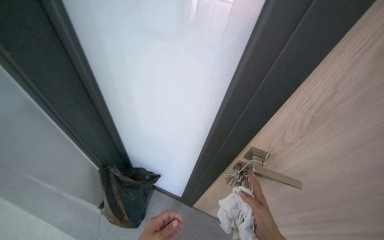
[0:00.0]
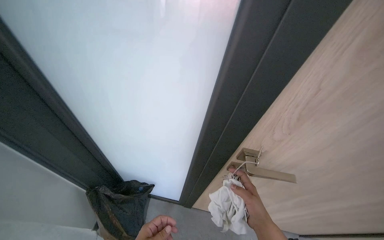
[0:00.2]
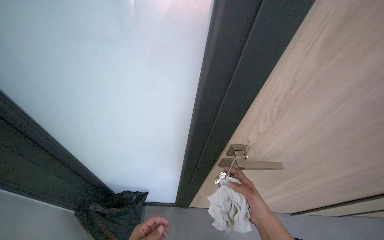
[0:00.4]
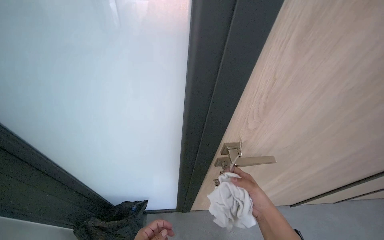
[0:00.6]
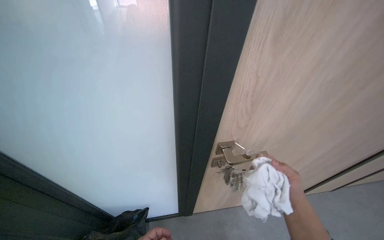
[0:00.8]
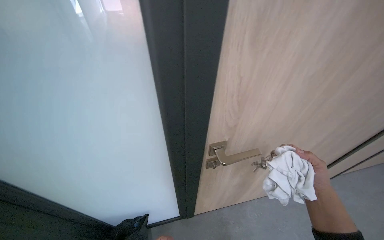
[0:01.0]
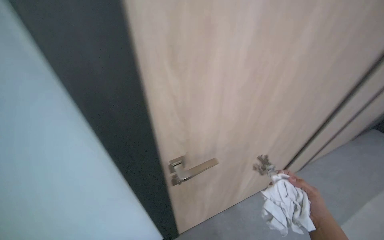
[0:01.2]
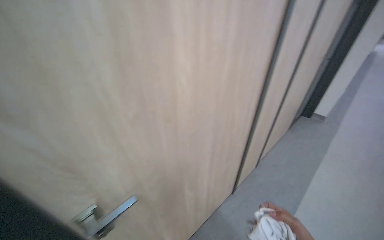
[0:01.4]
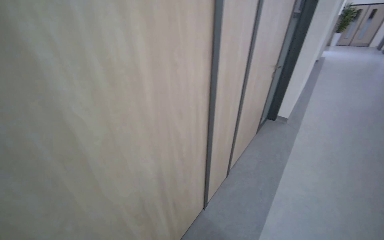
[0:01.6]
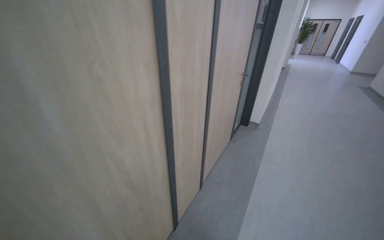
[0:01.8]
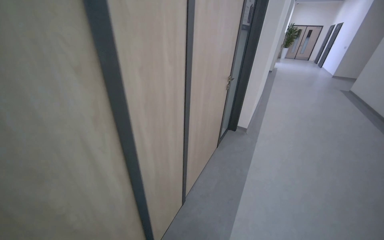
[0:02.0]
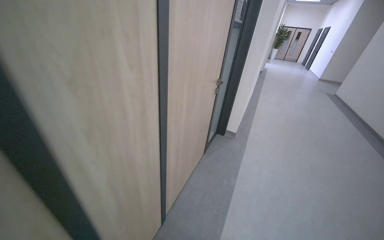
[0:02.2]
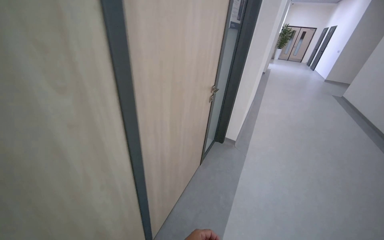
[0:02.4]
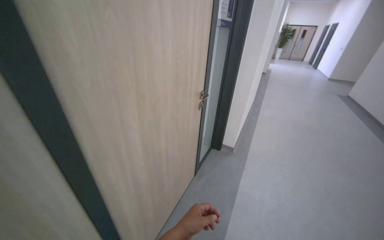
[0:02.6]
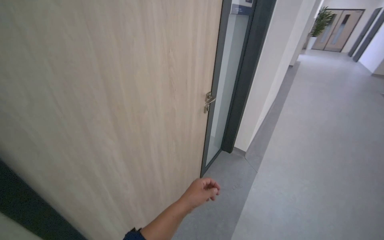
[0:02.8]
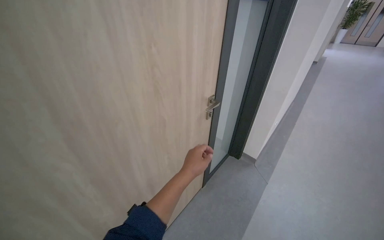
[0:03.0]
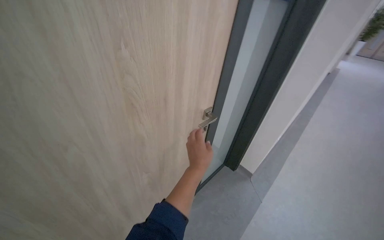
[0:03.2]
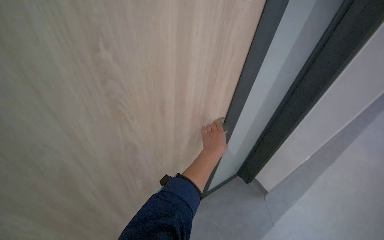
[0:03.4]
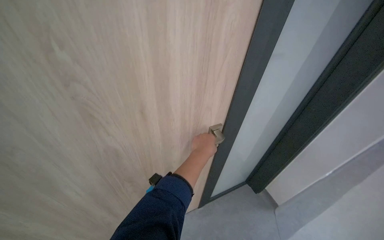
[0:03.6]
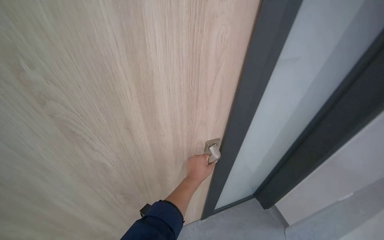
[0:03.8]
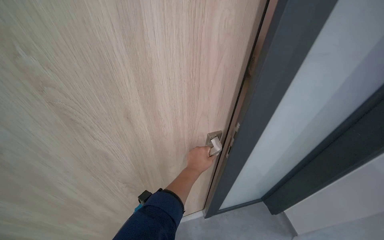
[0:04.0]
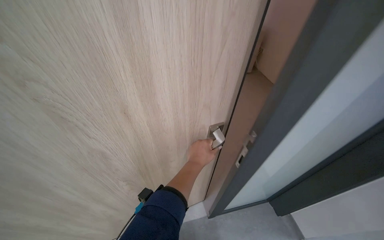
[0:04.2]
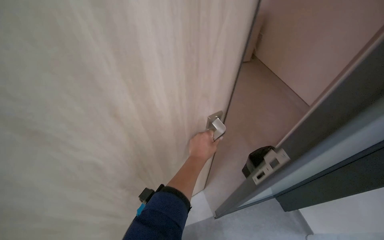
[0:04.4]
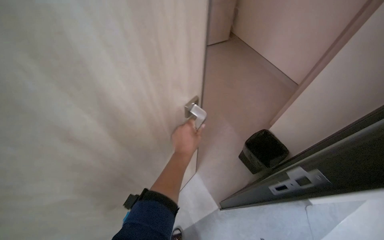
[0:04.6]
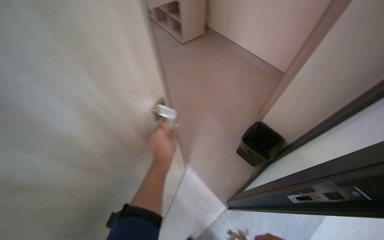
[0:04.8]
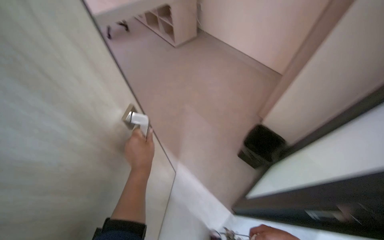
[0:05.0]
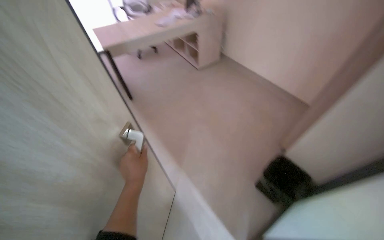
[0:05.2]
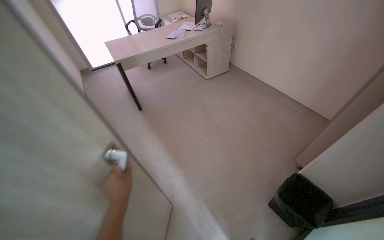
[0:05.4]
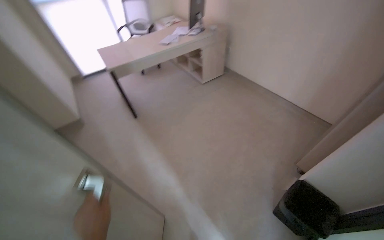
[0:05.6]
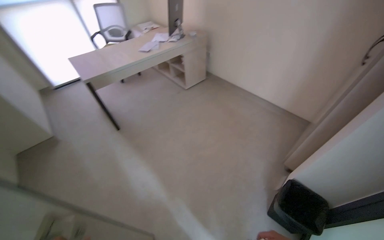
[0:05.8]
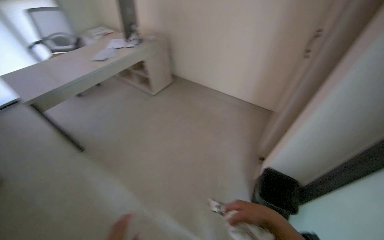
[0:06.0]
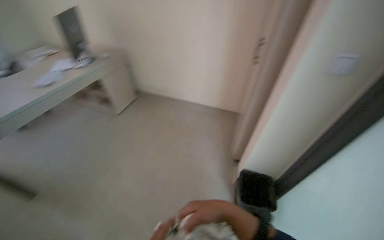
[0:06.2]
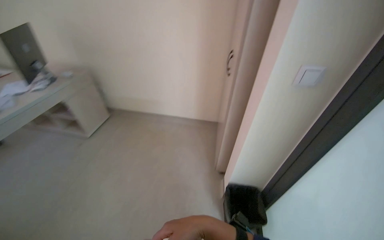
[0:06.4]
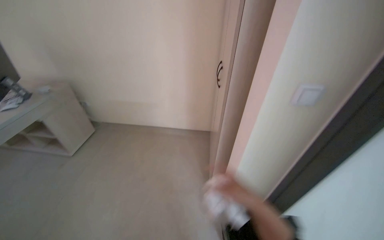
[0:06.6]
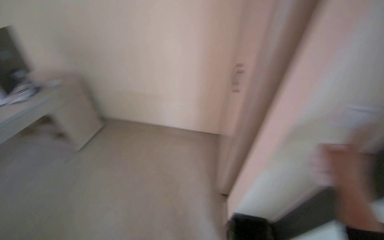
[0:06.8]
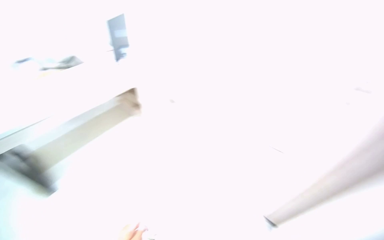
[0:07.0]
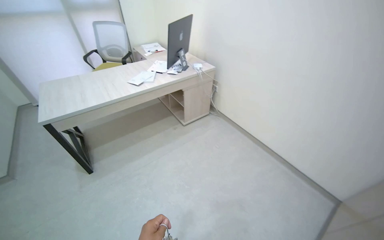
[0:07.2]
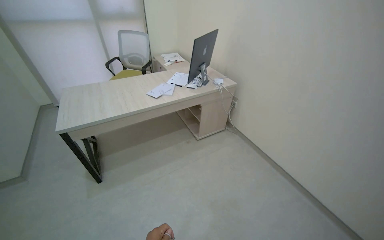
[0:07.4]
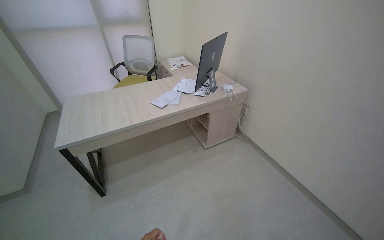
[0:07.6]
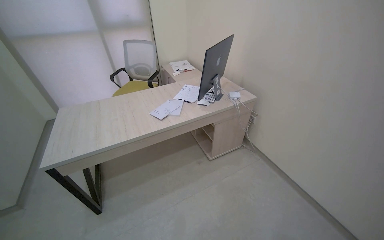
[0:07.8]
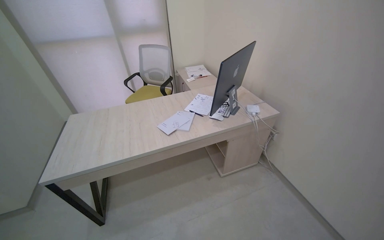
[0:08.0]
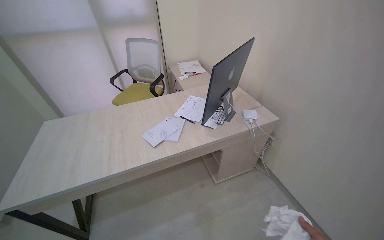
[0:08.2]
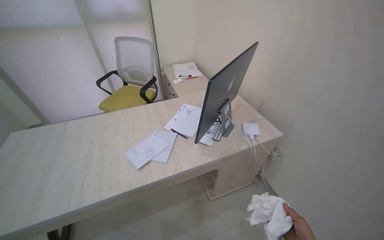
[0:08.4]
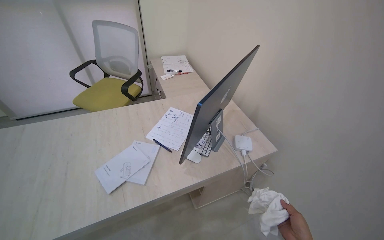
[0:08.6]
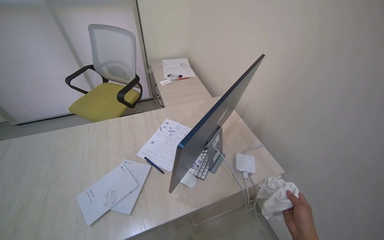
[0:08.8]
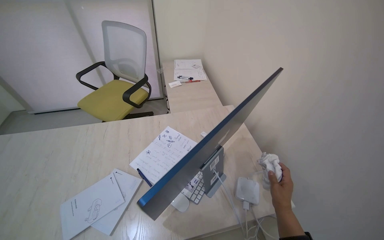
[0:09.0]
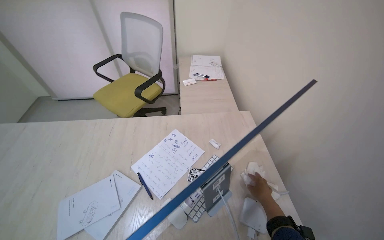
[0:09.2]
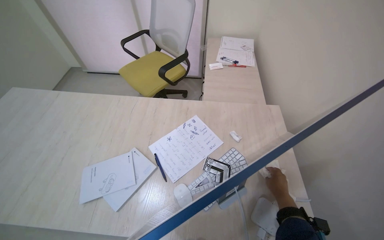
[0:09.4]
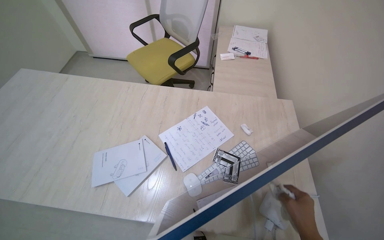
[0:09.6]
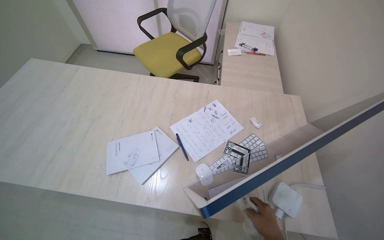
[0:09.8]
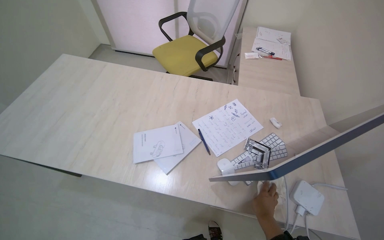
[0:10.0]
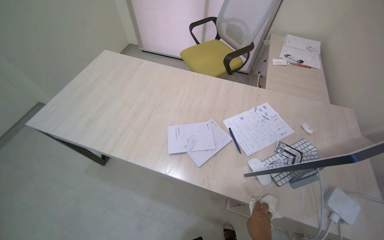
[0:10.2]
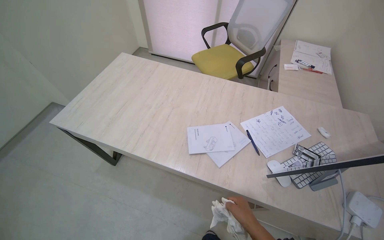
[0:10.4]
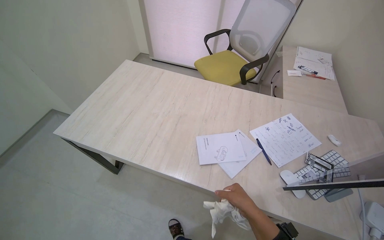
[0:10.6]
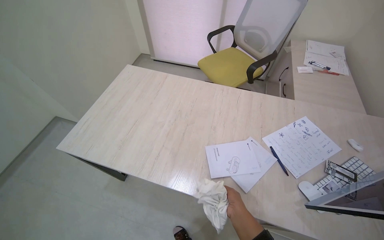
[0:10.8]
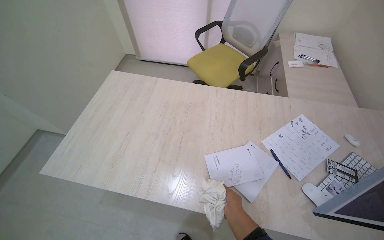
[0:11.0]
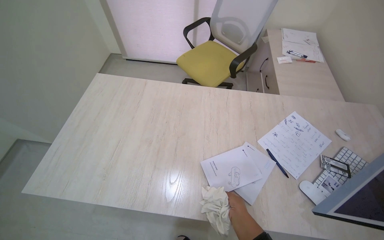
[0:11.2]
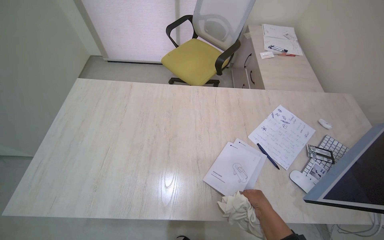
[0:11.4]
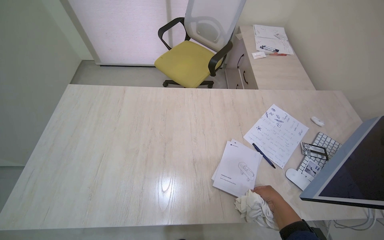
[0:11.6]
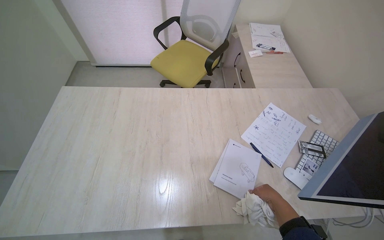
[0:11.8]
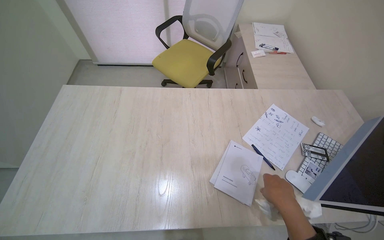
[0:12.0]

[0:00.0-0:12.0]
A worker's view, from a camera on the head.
Job: wiping surfaces.
The whole recording: Wiping office desk and shelves. The worker wipes the office desk and adjacent shelves with a cloth.
0:00.0 to 0:01.6: The wearer looks some 65 degrees further to the right.
0:01.6 to 0:03.0: The head travels about 1.5 m.
0:03.0 to 0:04.4: The camera is carried roughly 50 cm. The head rotates approximately 30 degrees to the left.
0:04.4 to 0:06.0: The wearer's head swings roughly 35 degrees to the right. The wearer looks about 15 degrees further upward.
0:06.0 to 0:07.6: The head travels approximately 80 cm. The wearer looks about 20 degrees further to the left.
0:07.6 to 0:09.0: The camera travels approximately 1 m.
0:09.0 to 0:10.4: The wearer looks some 30 degrees further to the left. The right hand moves nearer and farther over approximately 15 cm, changing direction 2 times.
0:10.4 to 0:12.0: The head rotates some 20 degrees to the right. The right hand heads up the picture, covering approximately 20 cm.

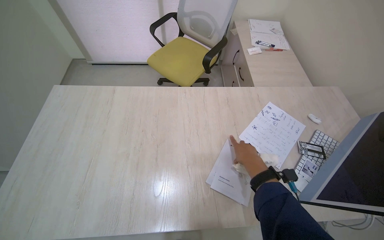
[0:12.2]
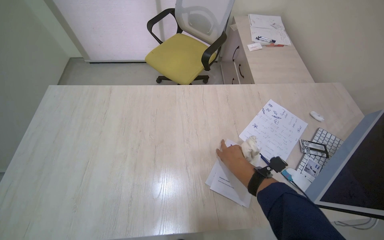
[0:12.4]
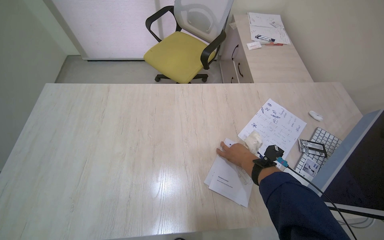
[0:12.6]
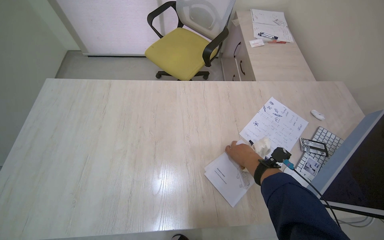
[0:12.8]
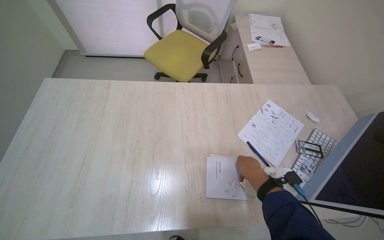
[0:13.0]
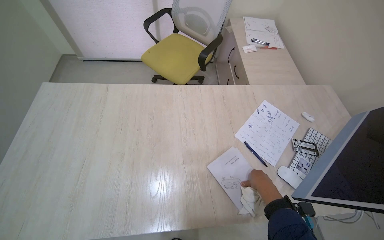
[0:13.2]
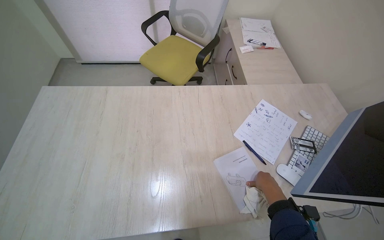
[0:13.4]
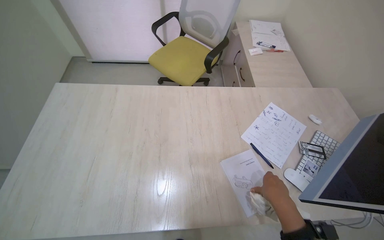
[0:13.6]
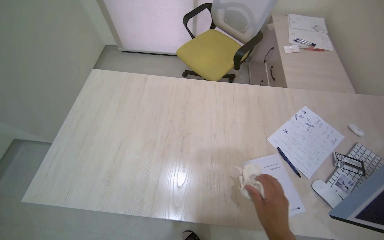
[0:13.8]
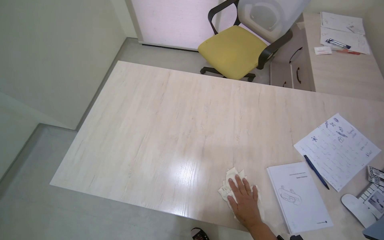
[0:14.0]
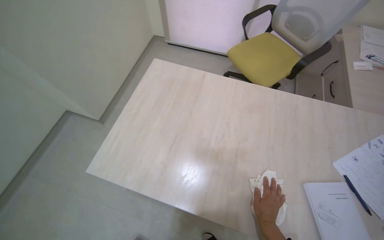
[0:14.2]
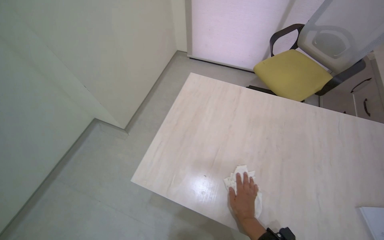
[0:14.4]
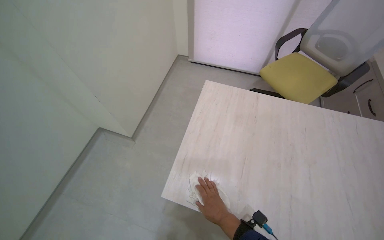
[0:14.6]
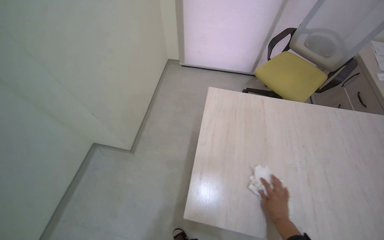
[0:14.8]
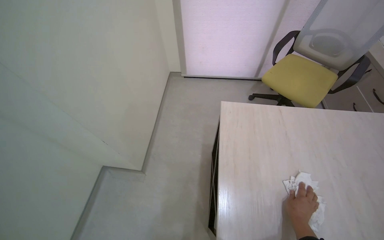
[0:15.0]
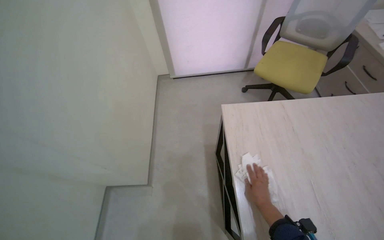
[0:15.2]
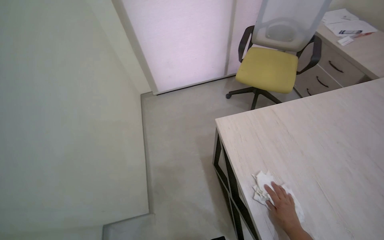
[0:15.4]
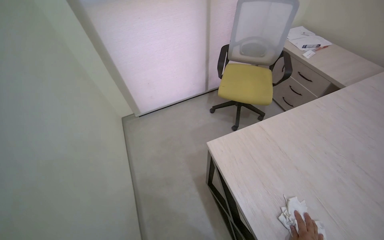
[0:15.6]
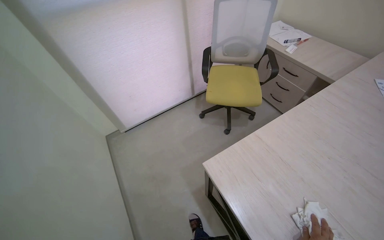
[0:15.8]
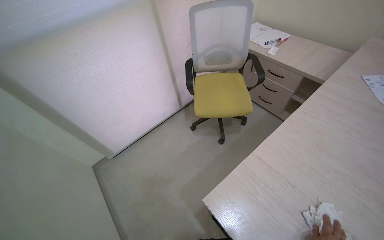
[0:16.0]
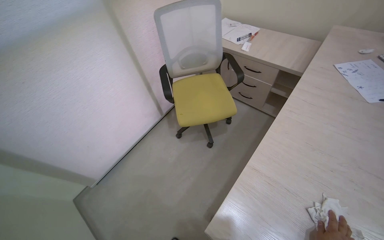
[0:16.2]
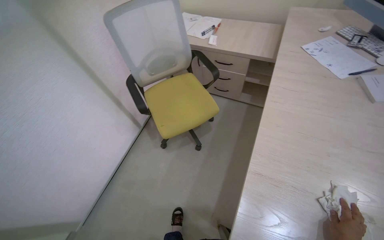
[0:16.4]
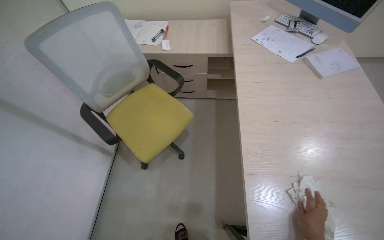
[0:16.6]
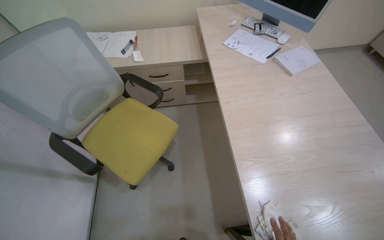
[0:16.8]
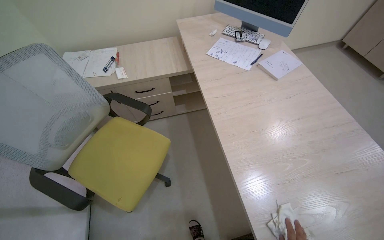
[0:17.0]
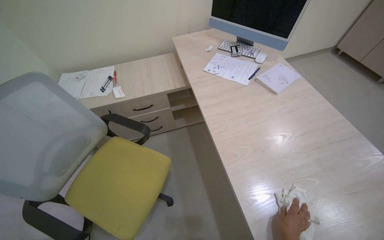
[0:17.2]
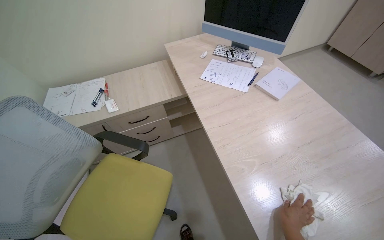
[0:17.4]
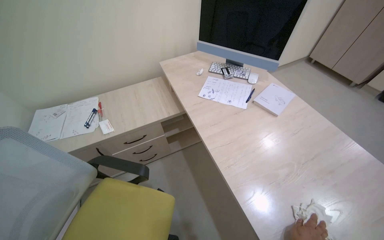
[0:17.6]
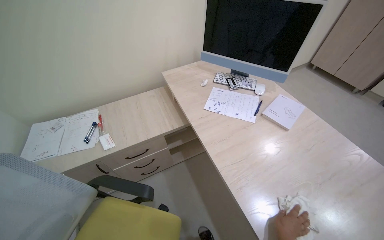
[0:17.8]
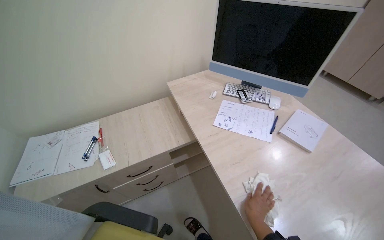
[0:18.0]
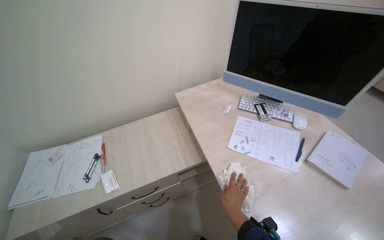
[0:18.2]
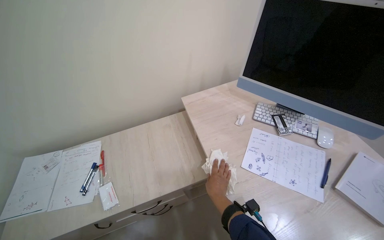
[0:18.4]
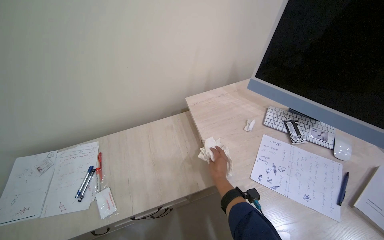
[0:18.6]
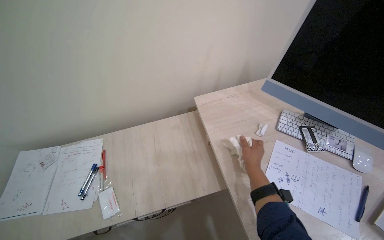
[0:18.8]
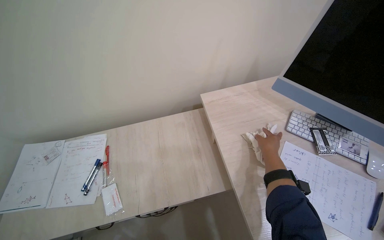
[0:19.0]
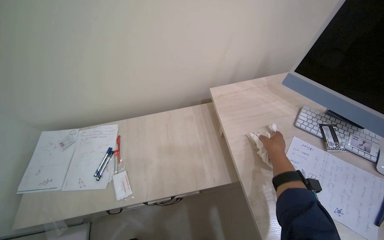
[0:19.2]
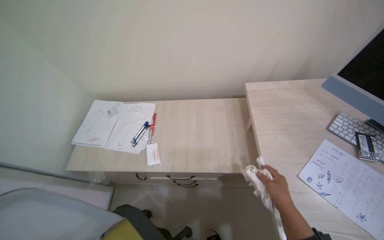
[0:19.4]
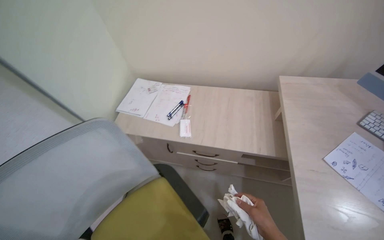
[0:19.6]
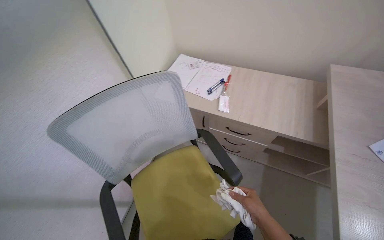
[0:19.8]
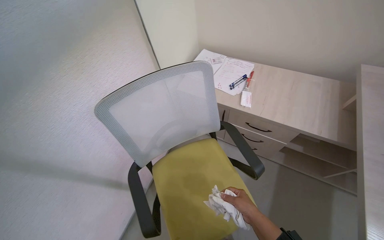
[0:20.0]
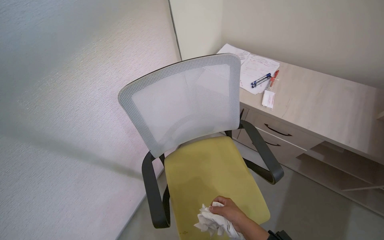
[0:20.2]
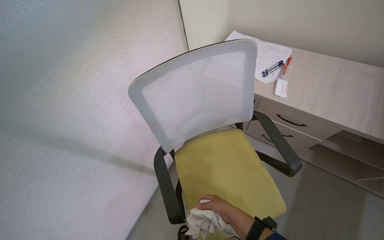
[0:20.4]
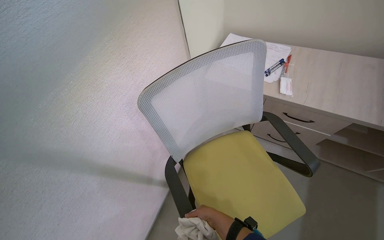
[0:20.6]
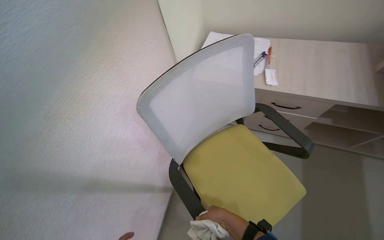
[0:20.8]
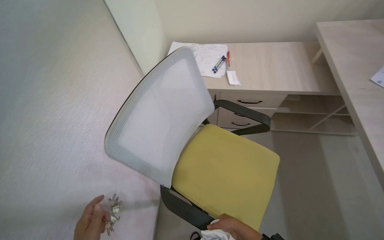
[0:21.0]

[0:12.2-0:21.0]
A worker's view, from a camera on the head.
Job: wiping surfaces.
The whole recording: Wiping office desk and shelves. The worker wipes the office desk and adjacent shelves with a cloth.
0:12.2 to 0:13.6: The right hand travels down the picture by approximately 10 cm.
0:13.6 to 0:15.2: The head travels some 70 cm.
0:15.2 to 0:16.6: The camera travels approximately 70 cm. The wearer's head swings about 85 degrees to the right.
0:16.6 to 0:18.0: The wearer moves roughly 50 cm. The head turns to the right by approximately 30 degrees.
0:18.0 to 0:19.6: The wearer looks approximately 35 degrees further to the left.
0:19.6 to 0:21.0: The camera travels approximately 40 cm.
